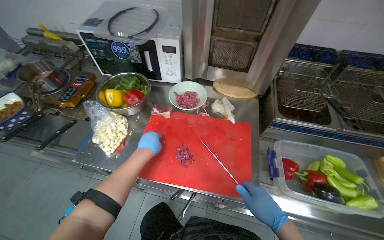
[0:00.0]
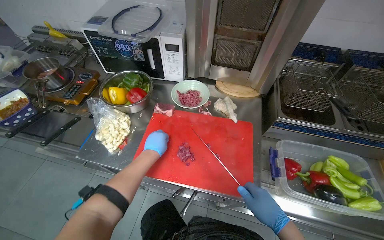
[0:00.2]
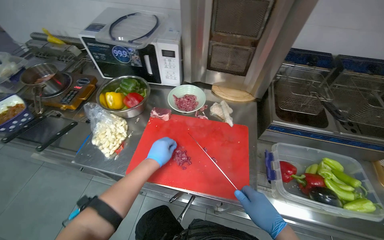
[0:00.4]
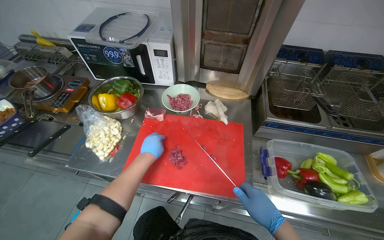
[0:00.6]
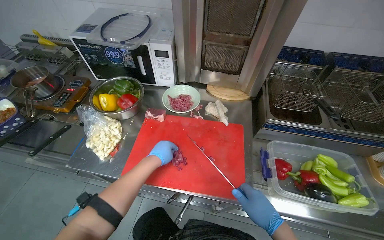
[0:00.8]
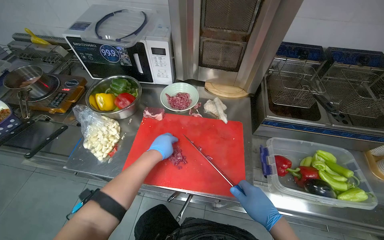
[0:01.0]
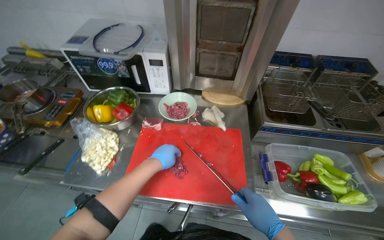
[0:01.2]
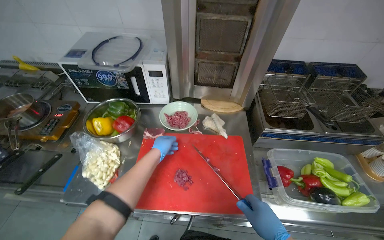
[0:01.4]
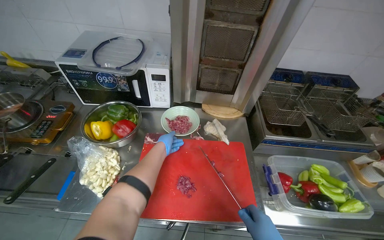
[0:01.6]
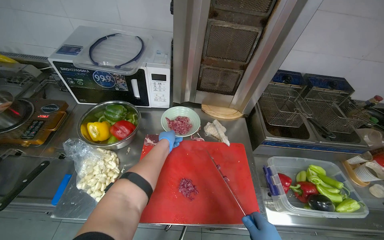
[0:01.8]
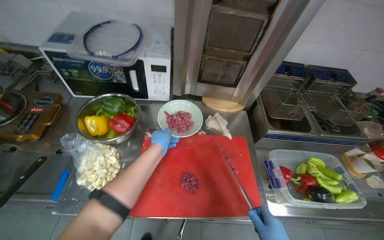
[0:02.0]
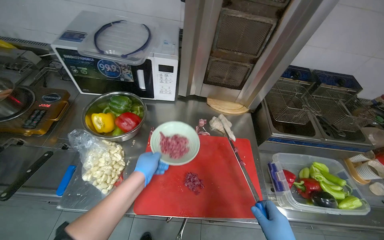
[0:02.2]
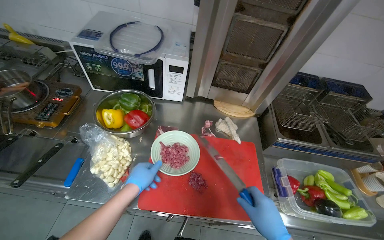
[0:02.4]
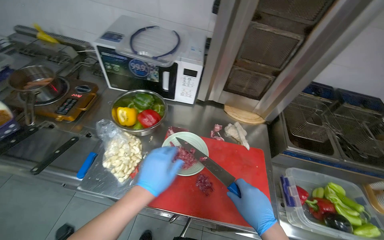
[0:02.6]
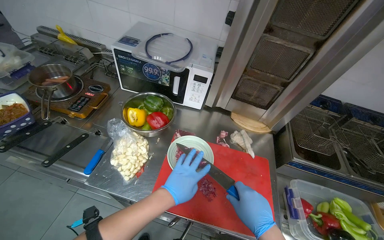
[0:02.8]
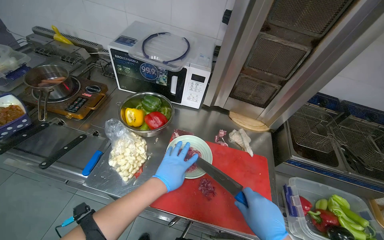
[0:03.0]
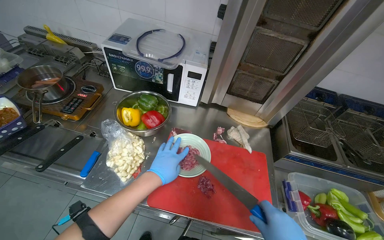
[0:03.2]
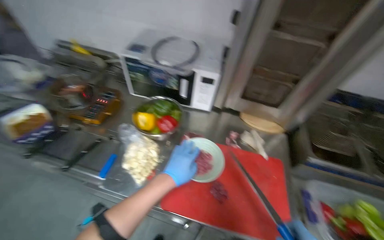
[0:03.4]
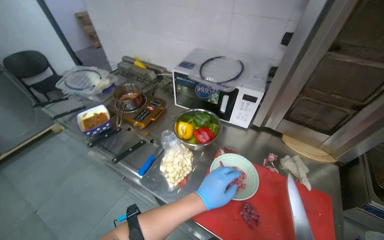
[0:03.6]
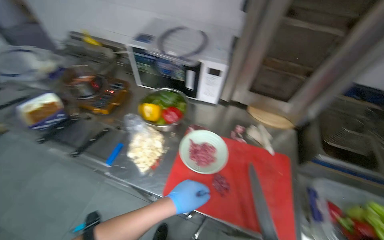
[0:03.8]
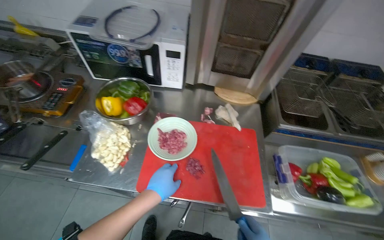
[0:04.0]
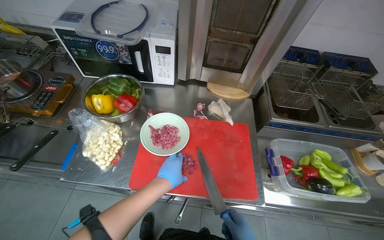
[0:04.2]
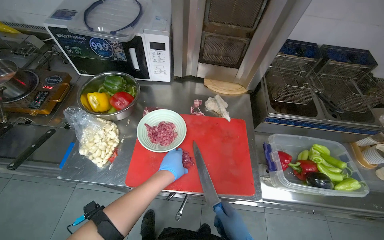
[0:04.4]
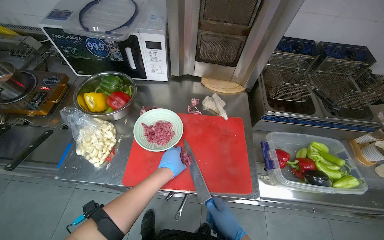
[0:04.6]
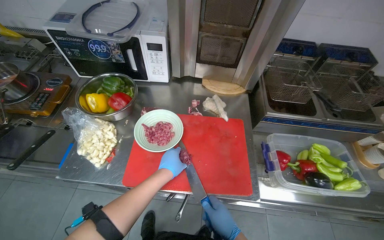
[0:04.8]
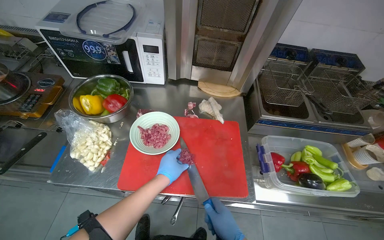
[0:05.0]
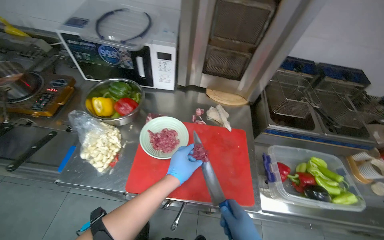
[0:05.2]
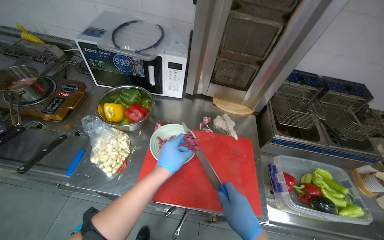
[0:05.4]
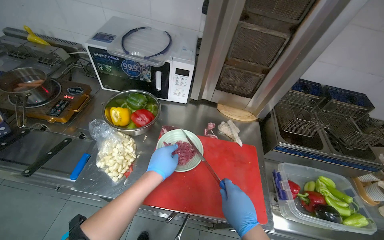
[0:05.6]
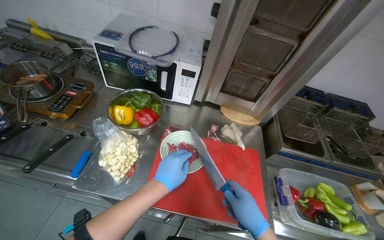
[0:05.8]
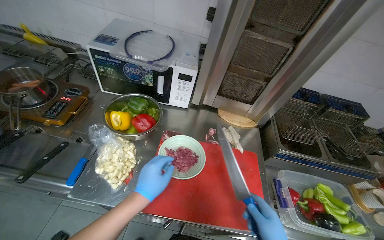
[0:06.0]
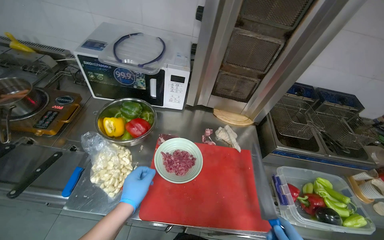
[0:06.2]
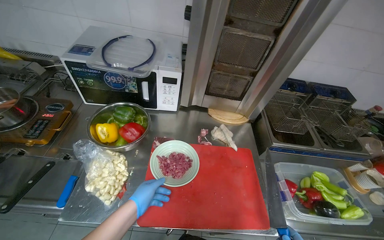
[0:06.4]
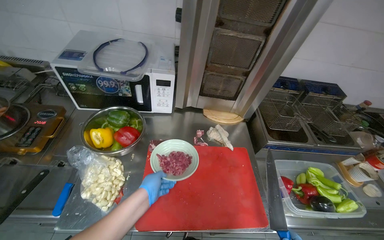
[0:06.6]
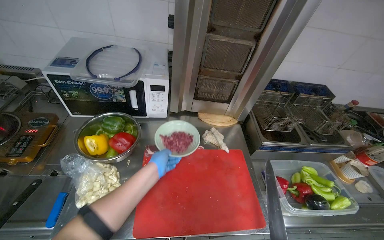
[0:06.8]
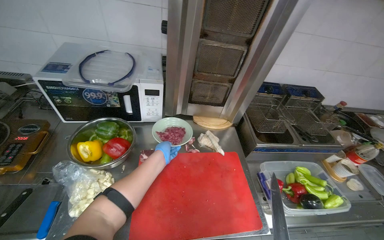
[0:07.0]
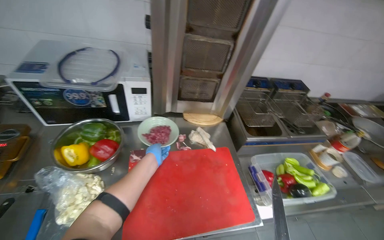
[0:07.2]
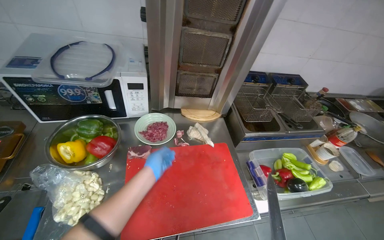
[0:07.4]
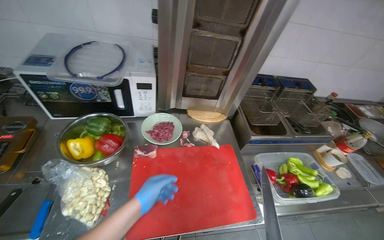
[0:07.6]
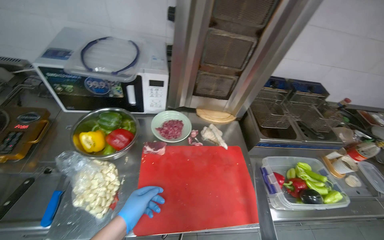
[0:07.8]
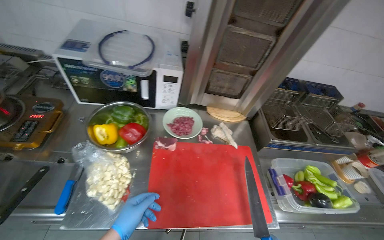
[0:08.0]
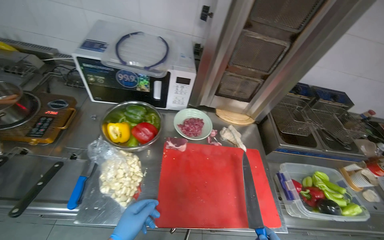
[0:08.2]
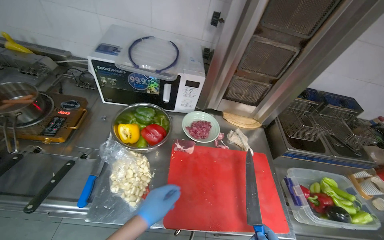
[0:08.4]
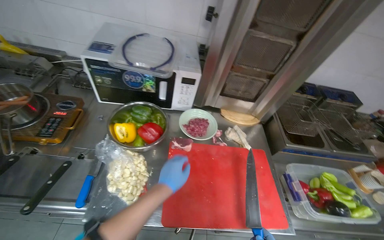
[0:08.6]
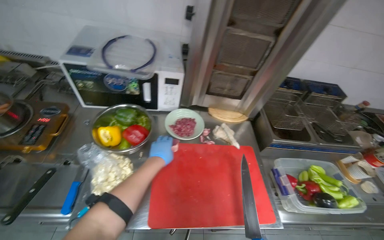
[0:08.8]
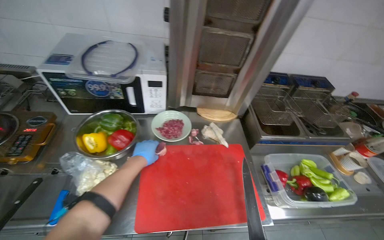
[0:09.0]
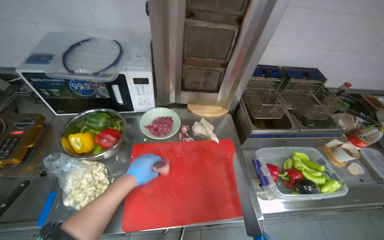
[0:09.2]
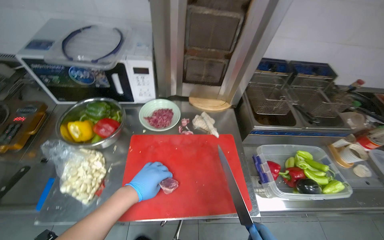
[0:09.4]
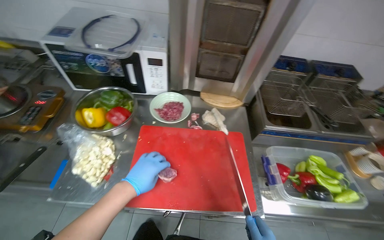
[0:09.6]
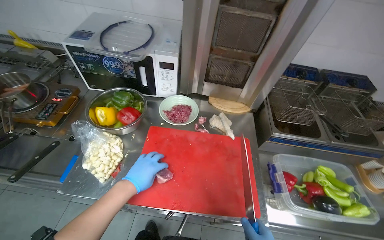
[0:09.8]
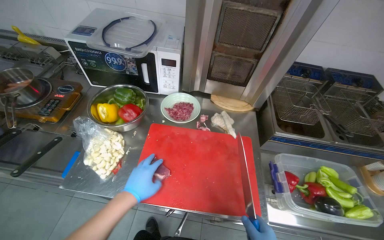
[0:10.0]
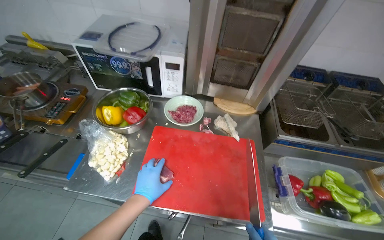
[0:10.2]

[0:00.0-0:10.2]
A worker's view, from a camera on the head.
Job: preparing food.
The whole recording: Chopping meat on cutting board. The worker chops meat on a red cutting board with a knife.
0:01.4 to 0:03.0: The left hand goes about 10 cm nearer to the camera.
0:05.8 to 0:07.2: The head rotates approximately 20 degrees to the right. The left hand travels farther from the camera by about 20 cm.
0:07.2 to 0:08.8: The left hand heads nearer to the camera, covering some 10 cm.
0:08.8 to 0:10.2: The left hand moves down the picture, about 15 cm.

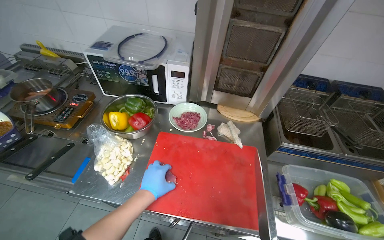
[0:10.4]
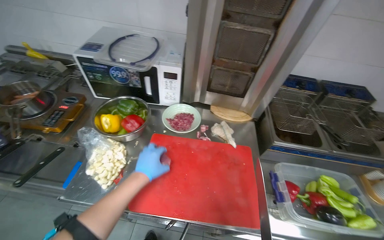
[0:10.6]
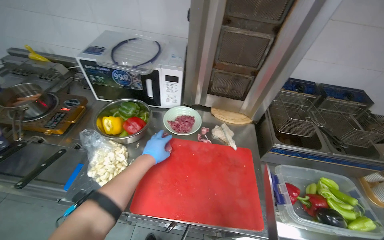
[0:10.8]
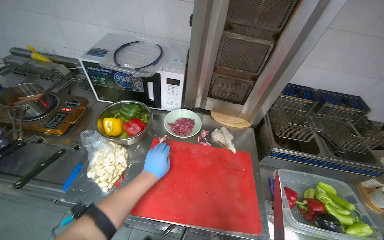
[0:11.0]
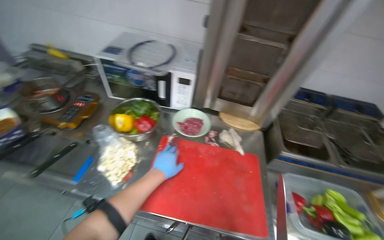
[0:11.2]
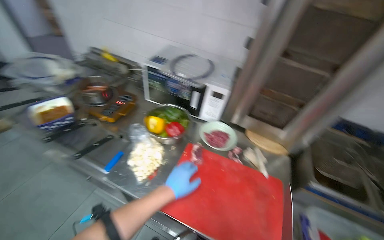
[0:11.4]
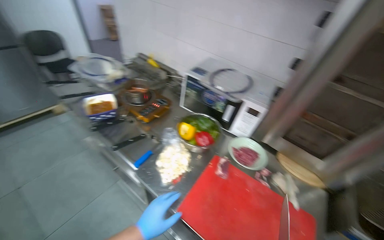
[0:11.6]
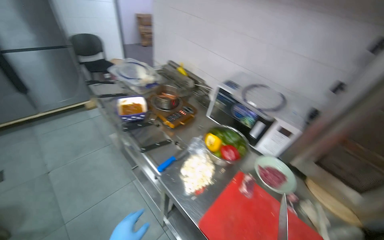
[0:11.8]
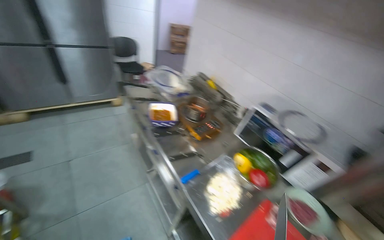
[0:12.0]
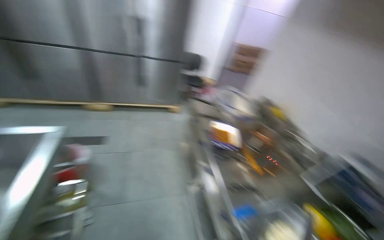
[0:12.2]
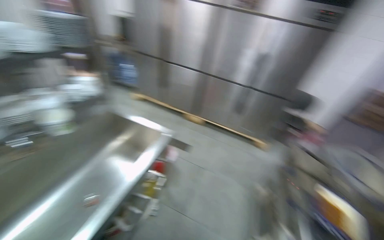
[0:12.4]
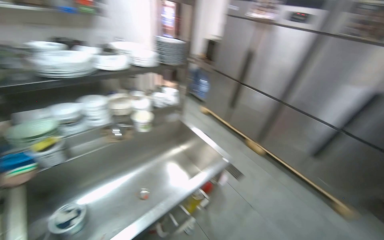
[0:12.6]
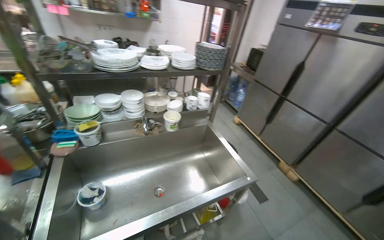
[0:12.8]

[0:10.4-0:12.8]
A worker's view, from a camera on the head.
Job: preparing food.
The whole recording: Chopping meat on cutting board. The worker chops meat on a red cutting board with a knife.
0:10.4 to 0:11.6: The head rotates some 25 degrees to the left.
0:11.6 to 0:12.8: The camera travels some 60 cm. The head turns to the left by some 115 degrees. The view tilts approximately 25 degrees upward.

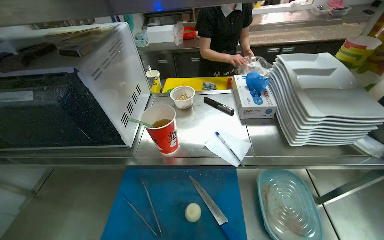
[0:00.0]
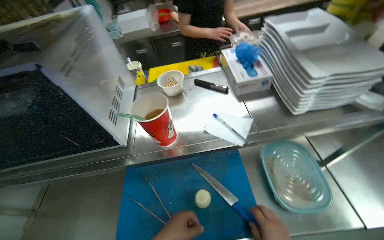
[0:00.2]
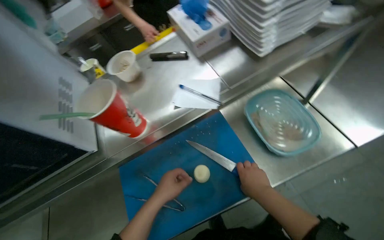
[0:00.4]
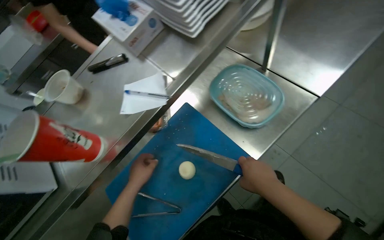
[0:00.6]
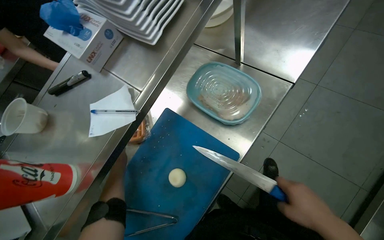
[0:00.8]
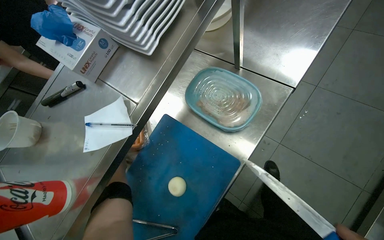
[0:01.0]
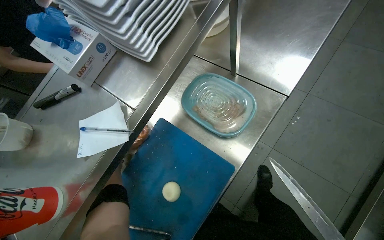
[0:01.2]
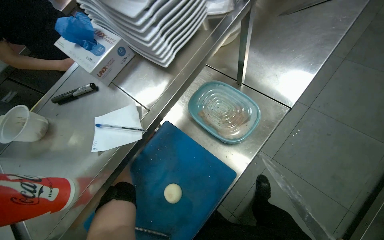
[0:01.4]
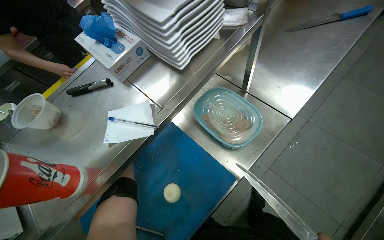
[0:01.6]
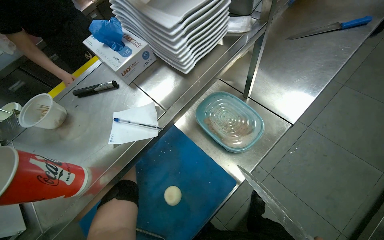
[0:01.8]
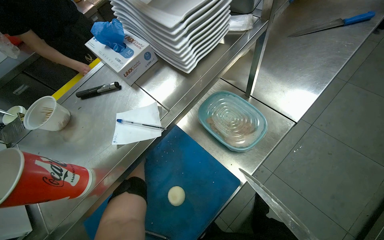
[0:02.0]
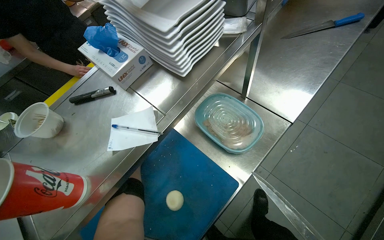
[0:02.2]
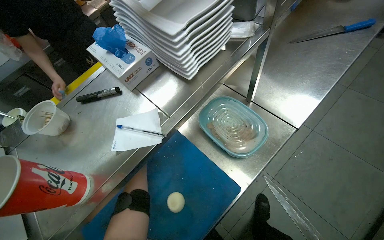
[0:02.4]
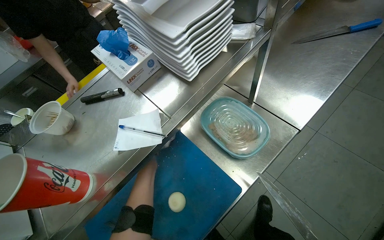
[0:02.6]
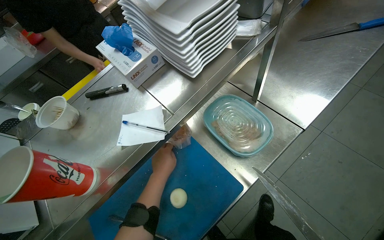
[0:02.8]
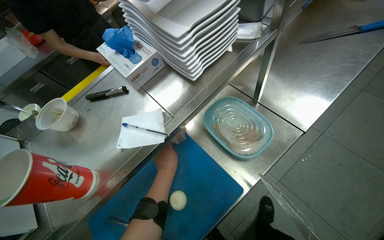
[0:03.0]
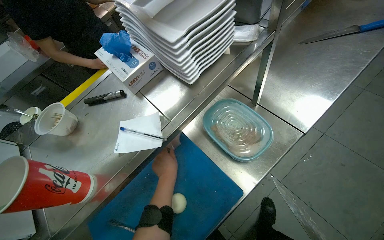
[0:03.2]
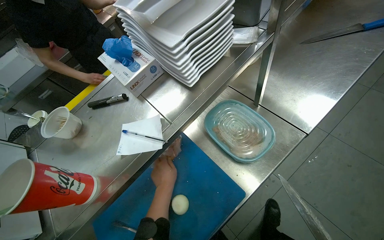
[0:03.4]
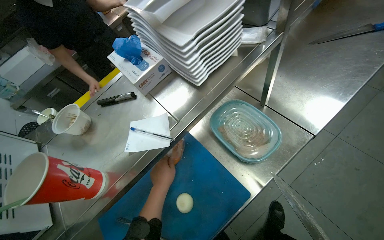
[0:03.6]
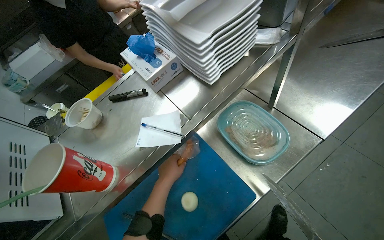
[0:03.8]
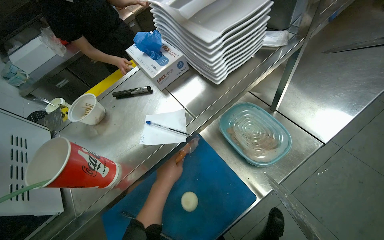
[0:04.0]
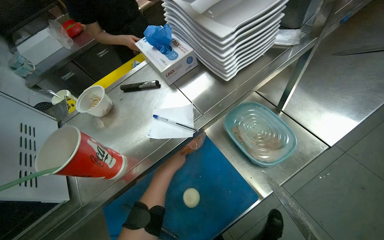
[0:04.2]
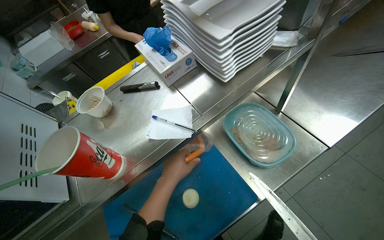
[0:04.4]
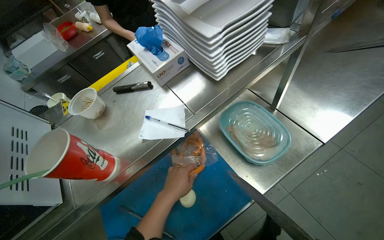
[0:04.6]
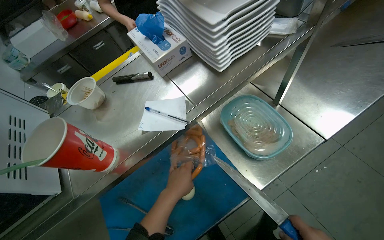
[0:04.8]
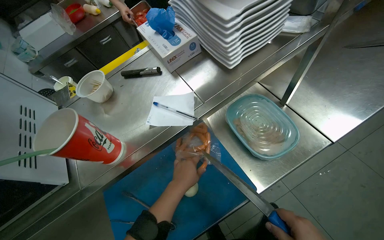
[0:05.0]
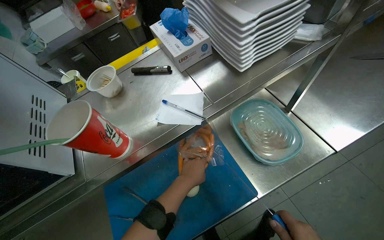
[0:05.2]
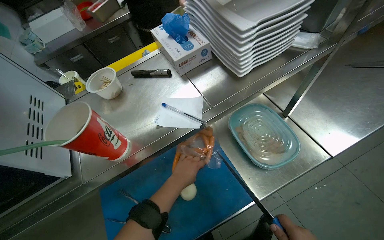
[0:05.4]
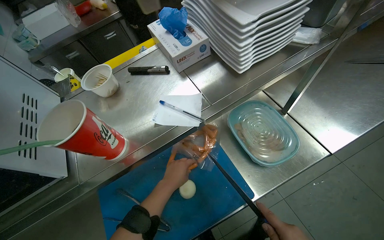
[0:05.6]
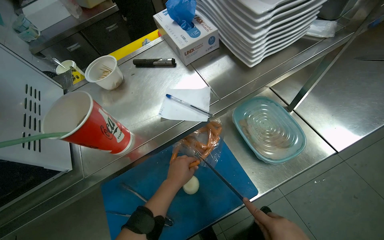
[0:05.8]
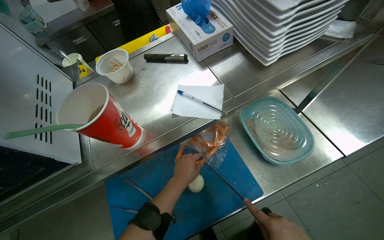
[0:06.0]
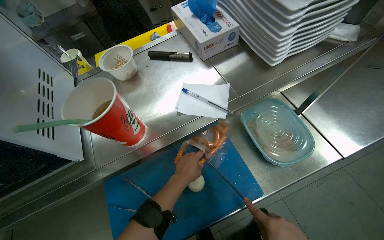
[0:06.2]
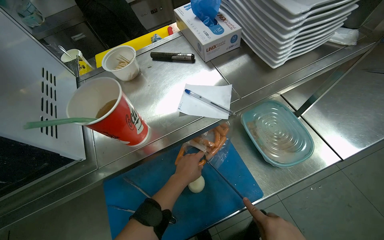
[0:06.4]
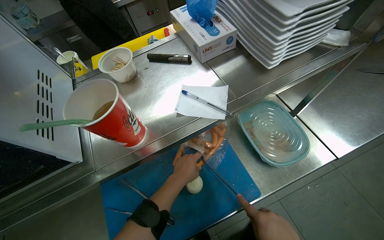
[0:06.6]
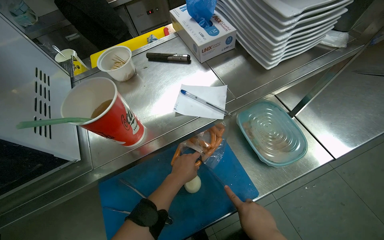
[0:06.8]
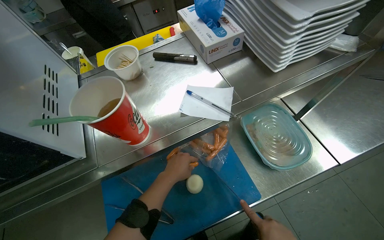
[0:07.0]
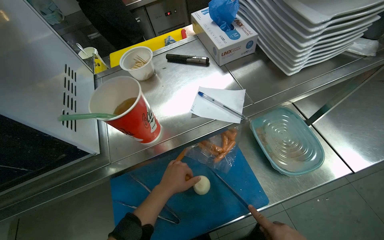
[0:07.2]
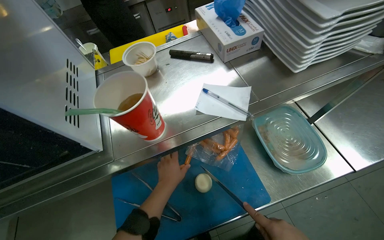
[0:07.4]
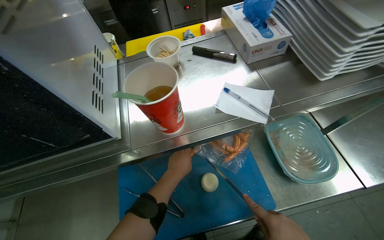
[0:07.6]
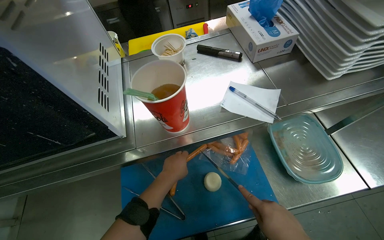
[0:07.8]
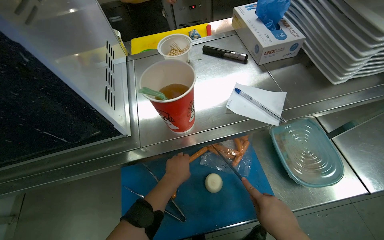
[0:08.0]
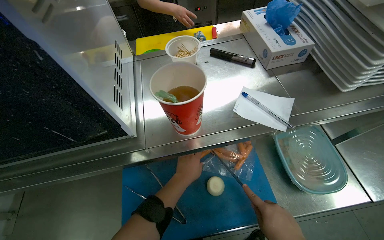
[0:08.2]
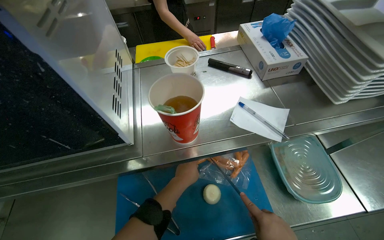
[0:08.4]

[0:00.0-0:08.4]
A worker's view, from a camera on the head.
Job: preparing food.
The whole recording: Preparing sausages and onion. The worker cuts an onion and peels and cuts sausages on a cutting board.
0:00.0 to 0:01.4: The wearer looks roughly 55 degrees further to the right.
